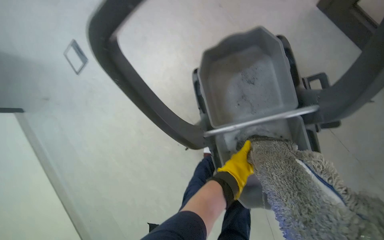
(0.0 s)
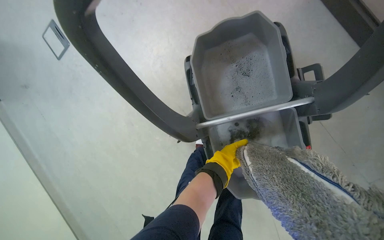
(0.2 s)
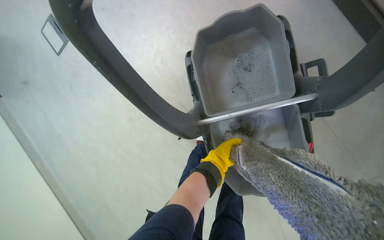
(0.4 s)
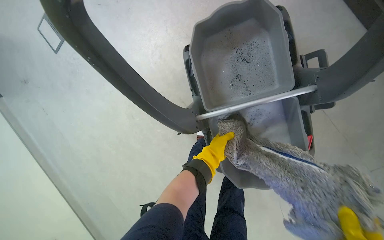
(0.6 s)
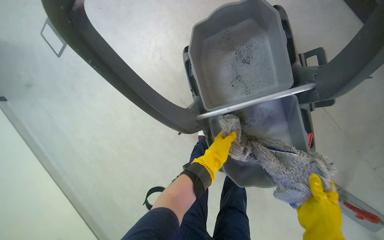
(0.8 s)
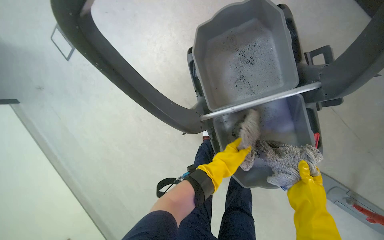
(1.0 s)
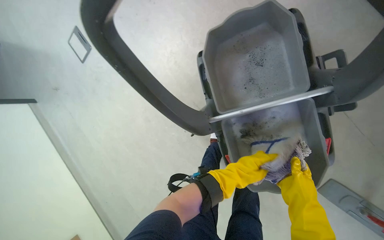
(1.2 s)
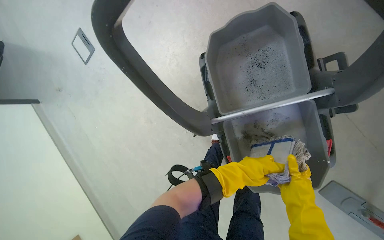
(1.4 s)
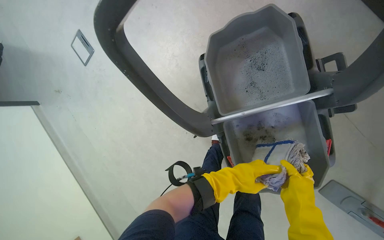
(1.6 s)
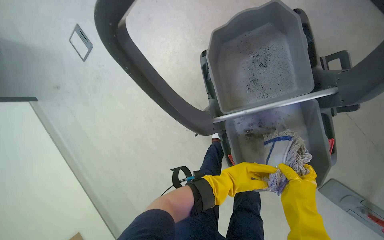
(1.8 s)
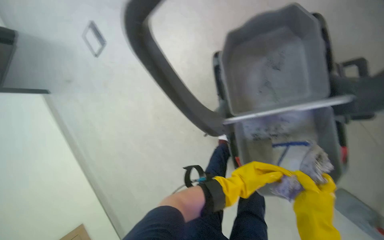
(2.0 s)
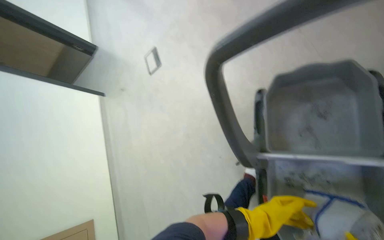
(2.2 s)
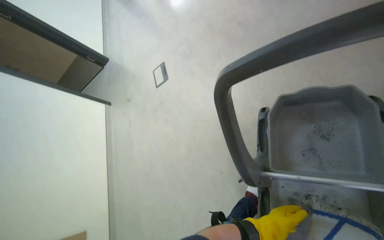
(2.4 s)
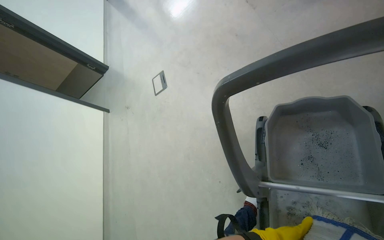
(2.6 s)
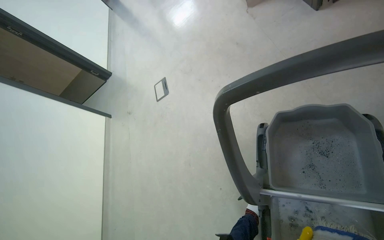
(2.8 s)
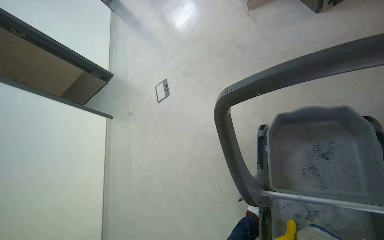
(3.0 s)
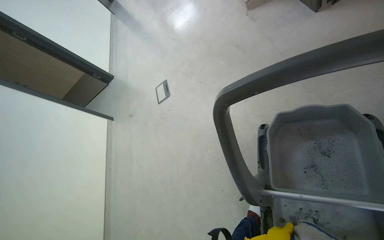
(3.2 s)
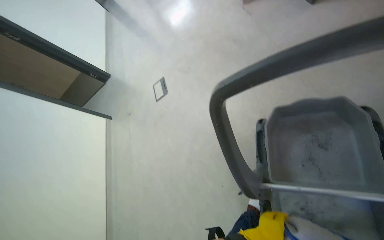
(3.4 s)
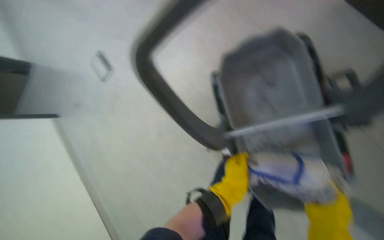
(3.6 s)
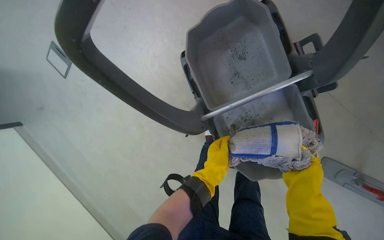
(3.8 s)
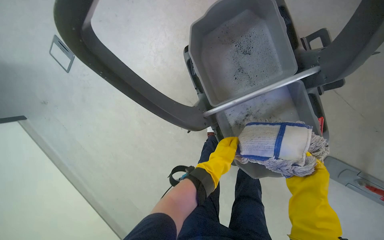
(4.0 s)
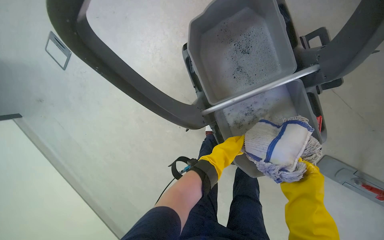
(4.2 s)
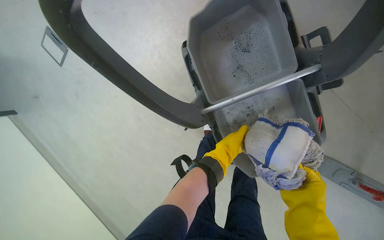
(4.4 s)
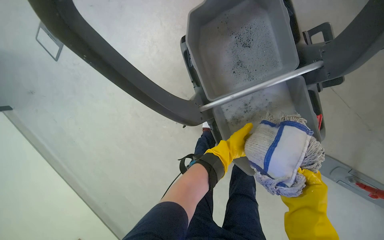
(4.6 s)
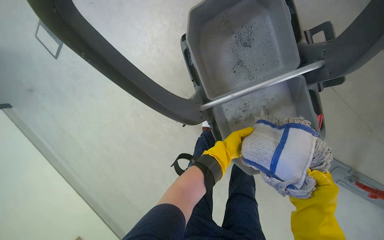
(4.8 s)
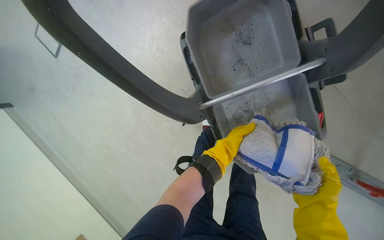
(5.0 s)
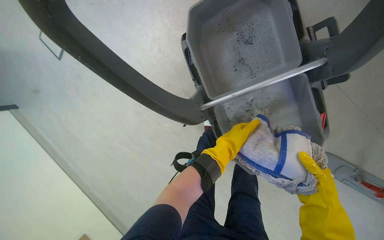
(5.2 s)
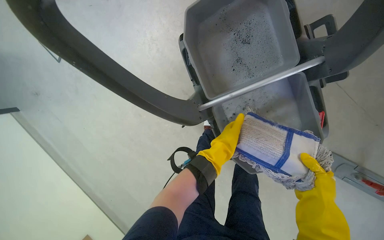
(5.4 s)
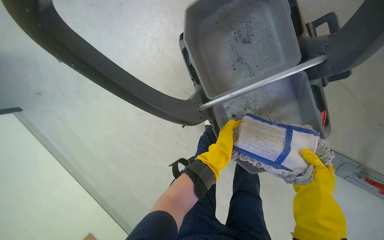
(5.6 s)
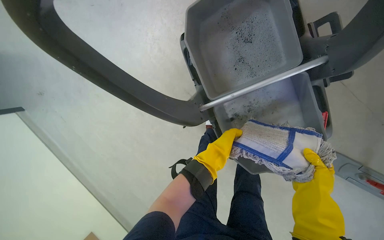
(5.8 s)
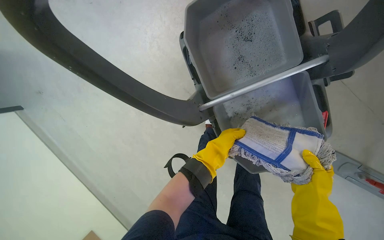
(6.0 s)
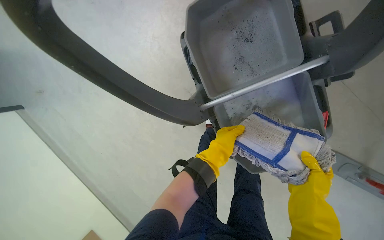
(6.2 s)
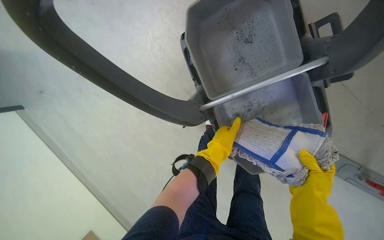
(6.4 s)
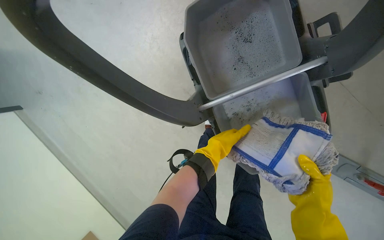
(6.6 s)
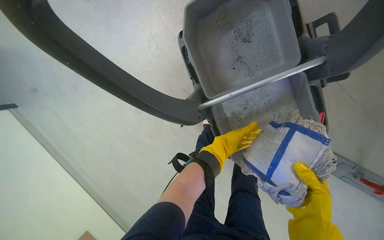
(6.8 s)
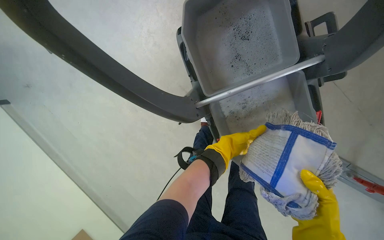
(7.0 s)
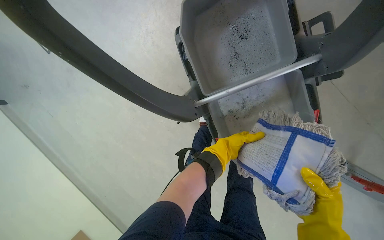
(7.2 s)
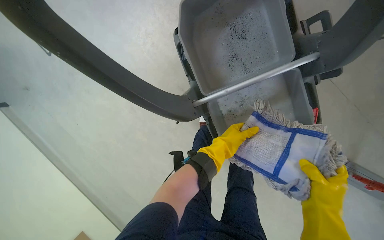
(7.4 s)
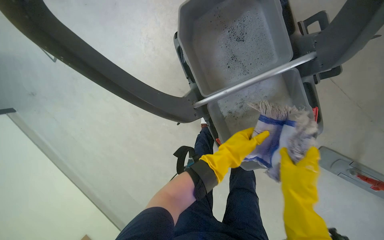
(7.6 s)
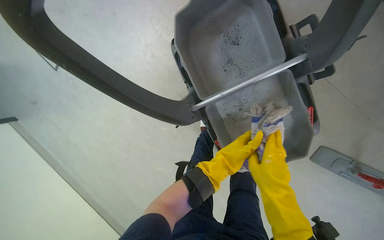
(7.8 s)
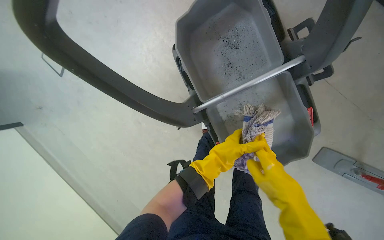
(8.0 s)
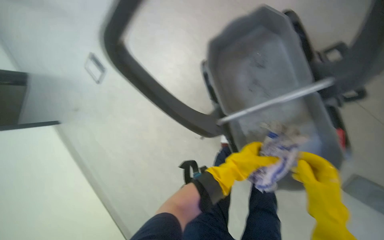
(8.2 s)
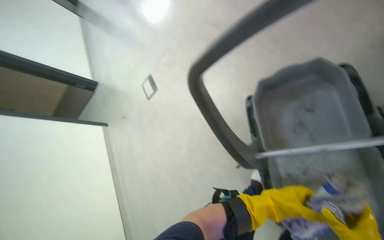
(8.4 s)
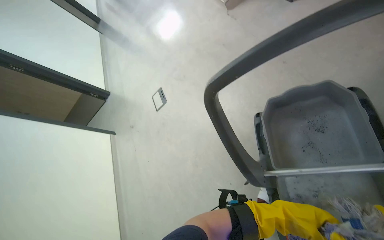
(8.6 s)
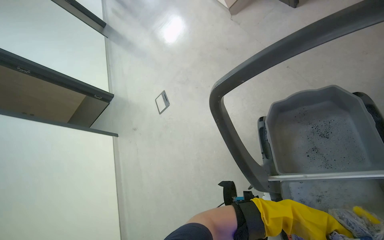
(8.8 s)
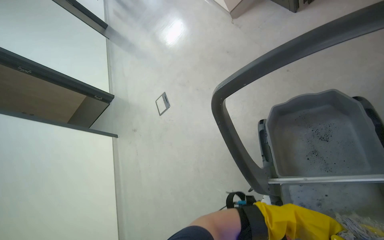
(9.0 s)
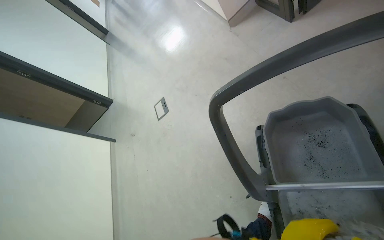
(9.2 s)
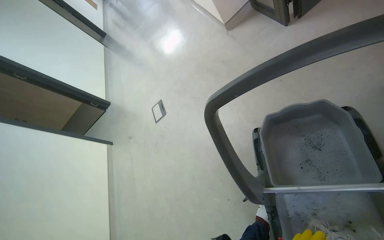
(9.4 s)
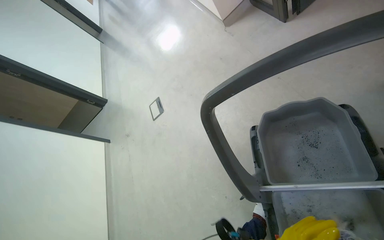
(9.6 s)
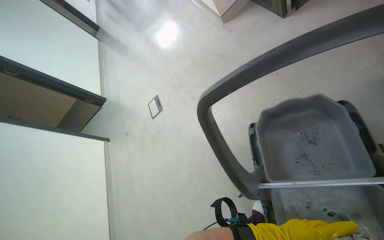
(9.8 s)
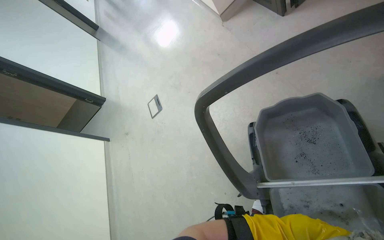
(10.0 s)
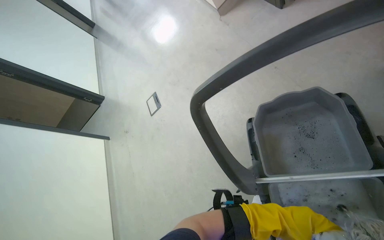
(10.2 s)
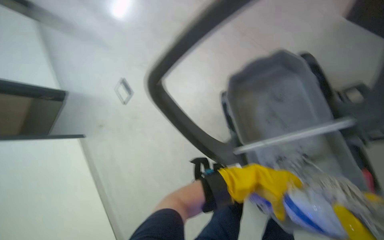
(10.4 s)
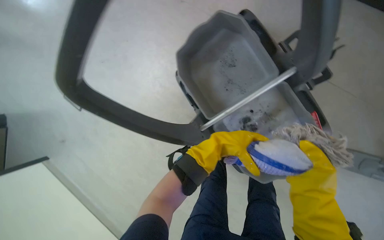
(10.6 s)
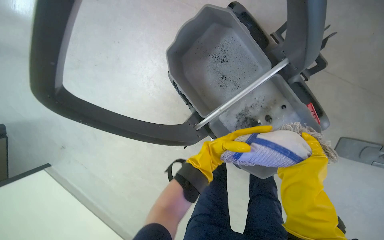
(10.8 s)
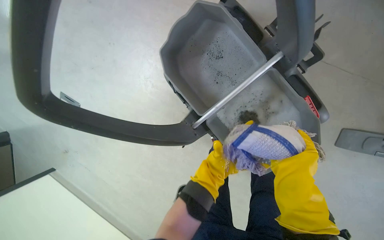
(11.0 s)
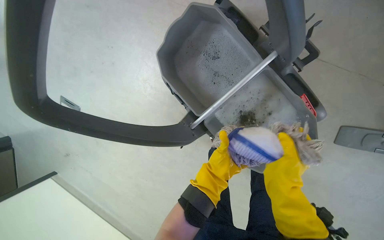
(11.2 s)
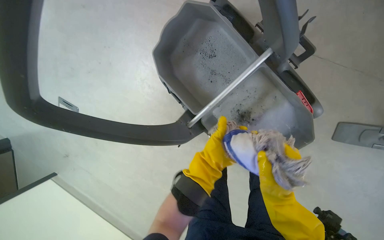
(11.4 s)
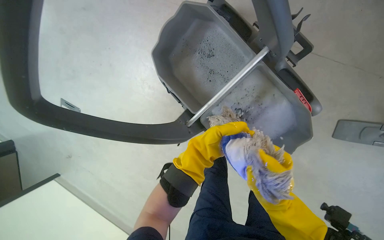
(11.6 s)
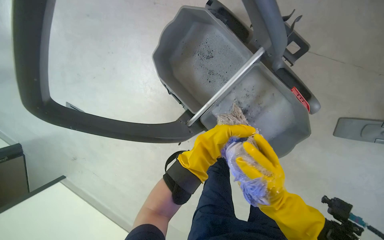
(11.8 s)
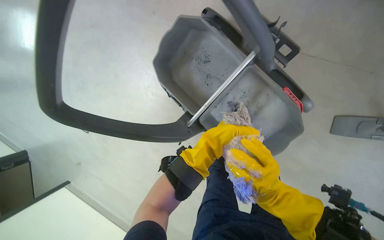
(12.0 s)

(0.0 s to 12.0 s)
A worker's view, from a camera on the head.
Job: mopping floor.
The whole recording: Mopping hallway floor. The worker mops the hallway floor with a flat mop and bucket.
1.6 s - 3.0 s: The wearer looks some 25 degrees further to the left. The view tips upward by roughly 20 degrees.
3.0 s - 4.4 s: The head rotates some 30 degrees to the right. The view tips downward by about 20 degrees.
6.0 s - 7.6 s: The left hand moves roughly 20 cm farther from the camera and comes back.
7.6 s - 9.0 s: The wearer looks roughly 30 degrees further to the left. The view tips upward by roughly 25 degrees.
10.4 s - 12.0 s: The scene rotates counterclockwise by roughly 30 degrees.

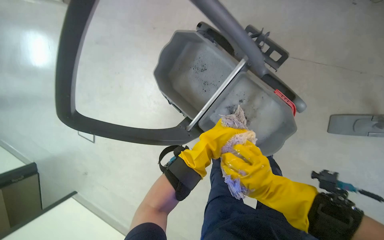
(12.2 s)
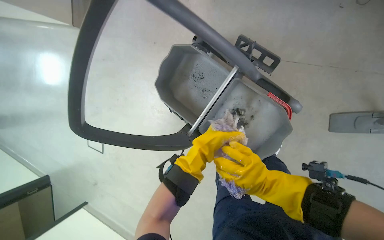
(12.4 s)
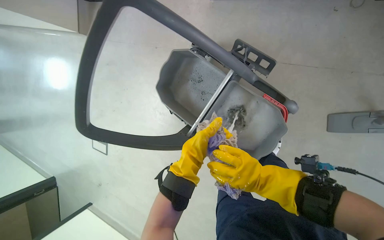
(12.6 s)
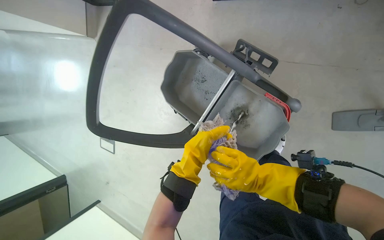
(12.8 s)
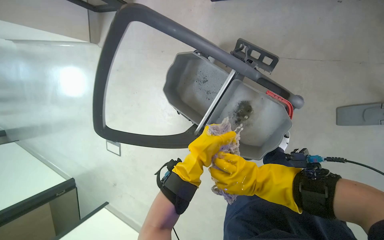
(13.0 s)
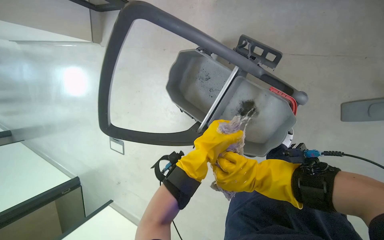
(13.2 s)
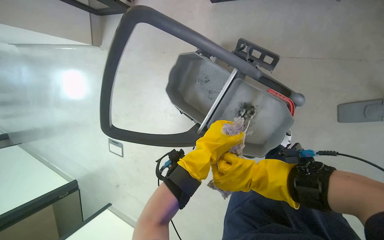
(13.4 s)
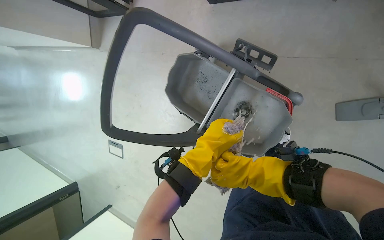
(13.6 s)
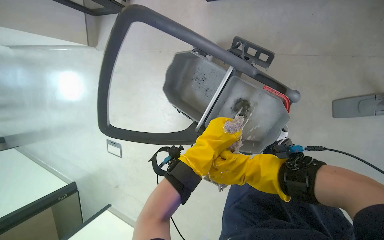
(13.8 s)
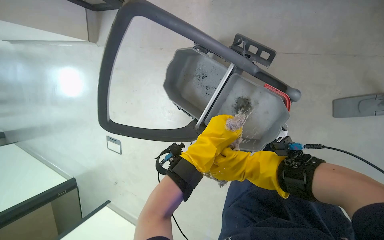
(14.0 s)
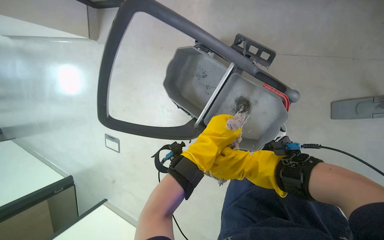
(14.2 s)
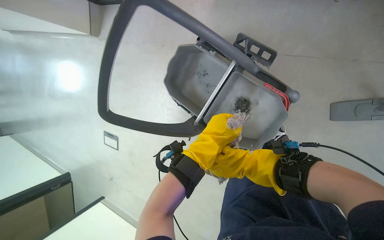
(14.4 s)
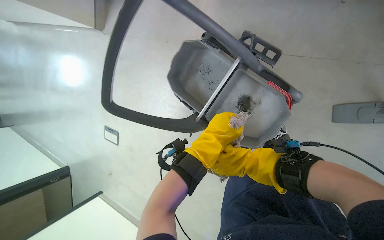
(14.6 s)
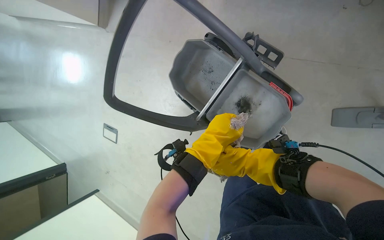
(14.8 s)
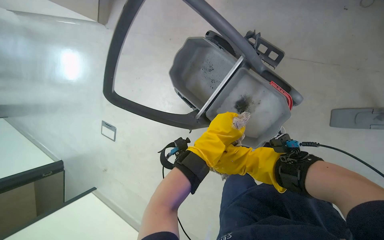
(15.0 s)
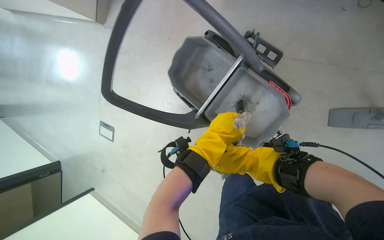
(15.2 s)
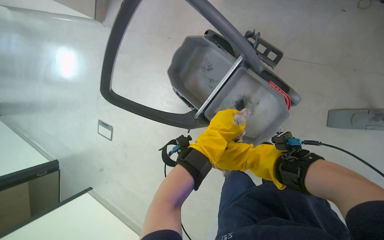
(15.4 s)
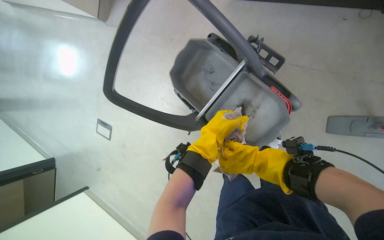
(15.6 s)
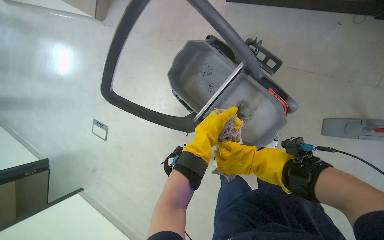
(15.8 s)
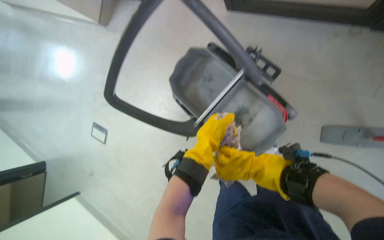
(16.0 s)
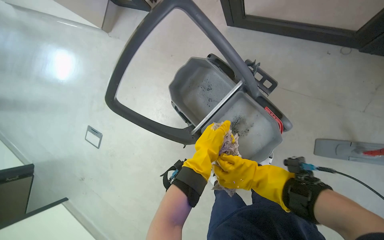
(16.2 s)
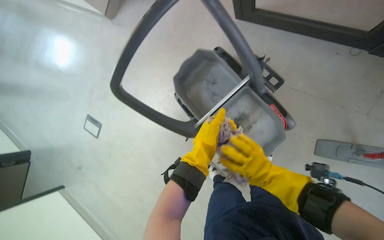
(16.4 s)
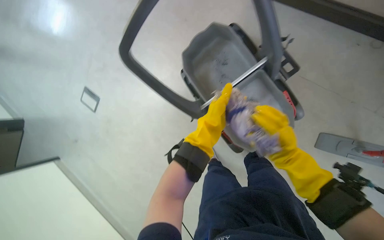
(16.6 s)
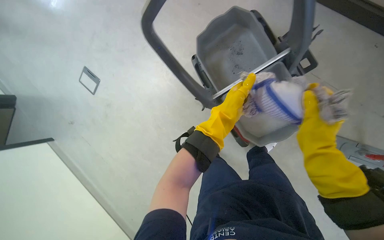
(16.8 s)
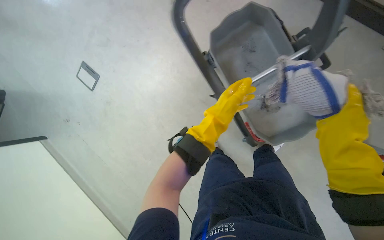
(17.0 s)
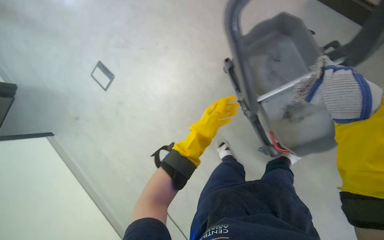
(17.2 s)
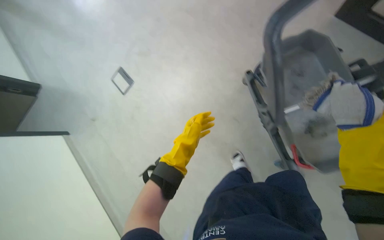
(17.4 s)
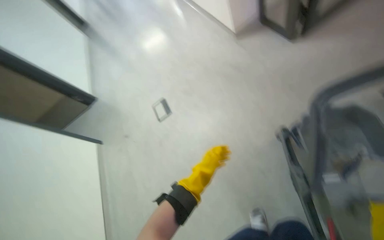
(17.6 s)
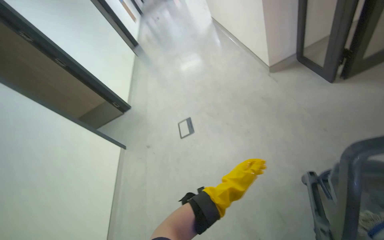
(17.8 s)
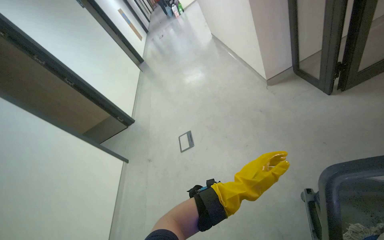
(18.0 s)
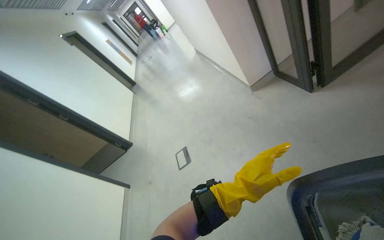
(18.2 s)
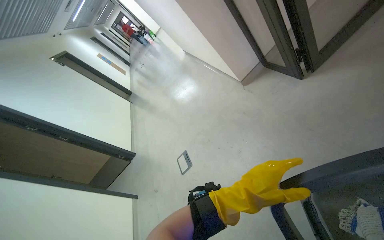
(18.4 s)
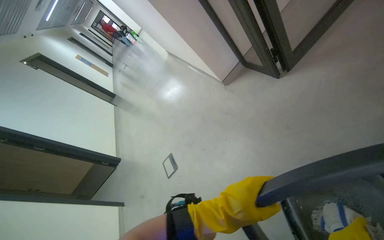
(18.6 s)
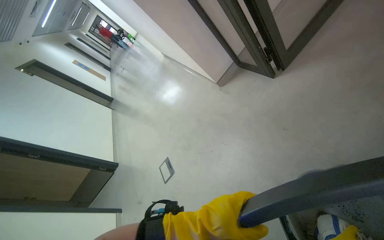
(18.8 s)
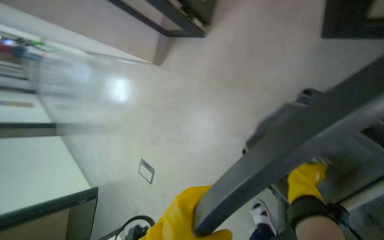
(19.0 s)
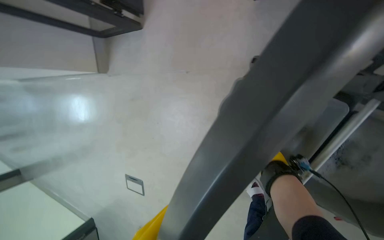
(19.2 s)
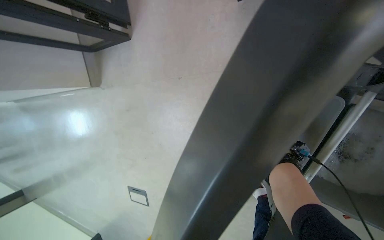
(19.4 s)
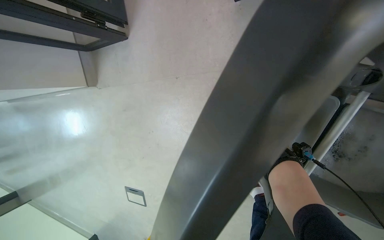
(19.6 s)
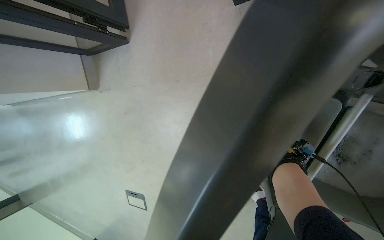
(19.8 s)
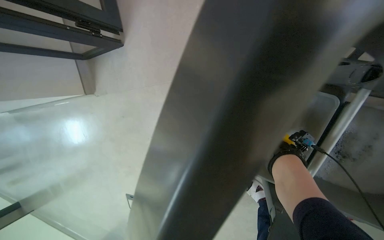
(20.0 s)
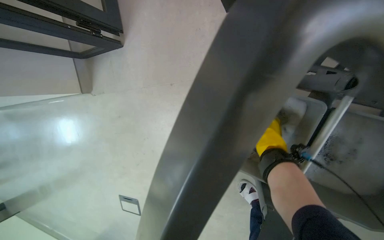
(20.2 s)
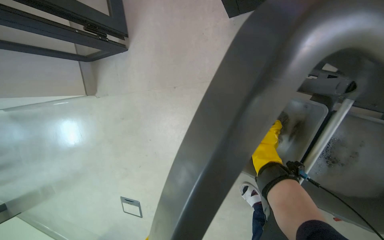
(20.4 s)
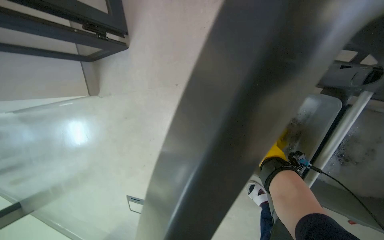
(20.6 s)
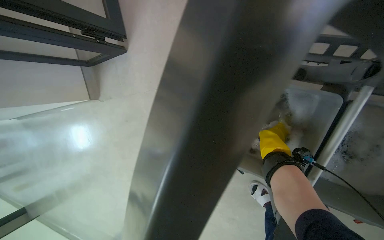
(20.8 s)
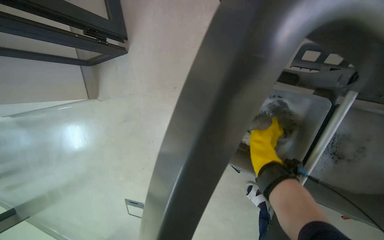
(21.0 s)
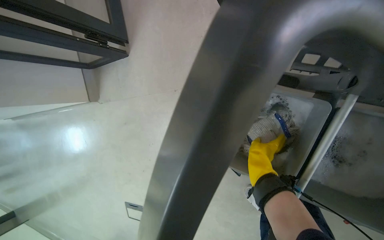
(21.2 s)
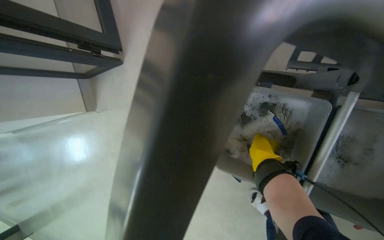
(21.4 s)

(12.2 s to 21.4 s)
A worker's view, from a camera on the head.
Job: mopping floor.
The whole recording: Mopping hallway floor. The worker mops the hallway floor with a flat mop and bucket.
12.2 s - 13.8 s: The right hand is displaced to the left by approximately 10 cm. The left hand heads nearer to the camera, covering roughly 20 cm.
13.8 s - 15.2 s: The right hand moves farther from the camera, some 10 cm.
15.2 s - 16.8 s: The right hand shifts some 15 cm nearer to the camera and up the picture.
18.4 s - 19.8 s: The camera travels about 40 cm. The wearer looks some 60 degrees further to the right.
